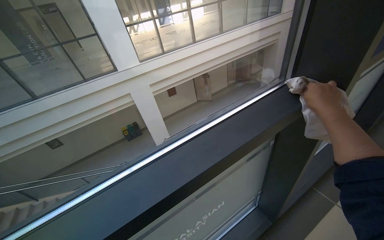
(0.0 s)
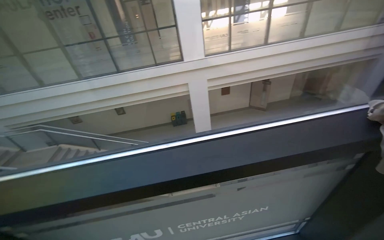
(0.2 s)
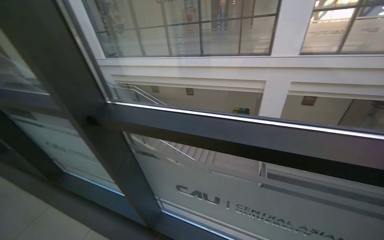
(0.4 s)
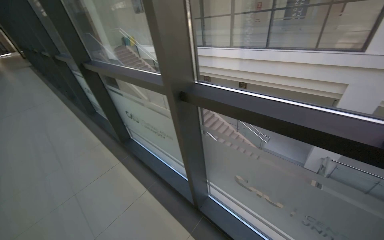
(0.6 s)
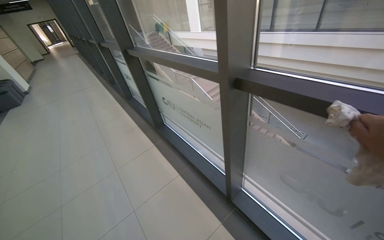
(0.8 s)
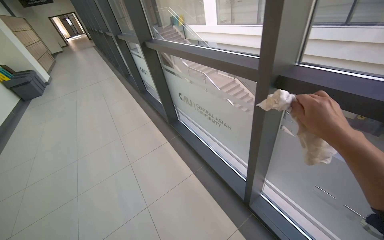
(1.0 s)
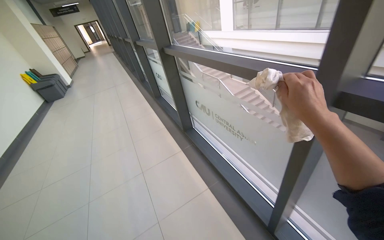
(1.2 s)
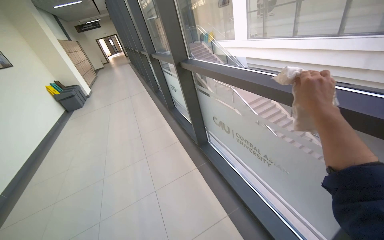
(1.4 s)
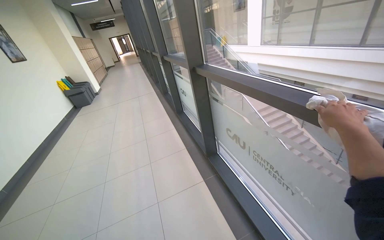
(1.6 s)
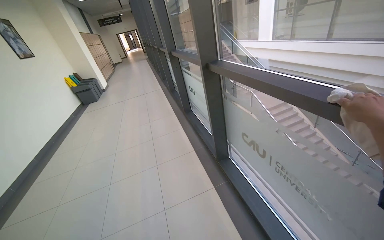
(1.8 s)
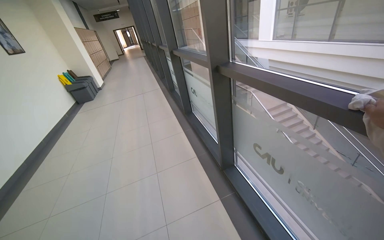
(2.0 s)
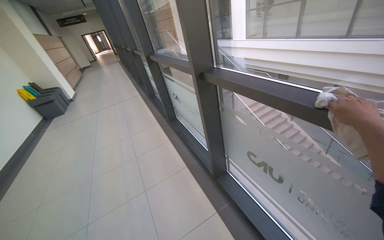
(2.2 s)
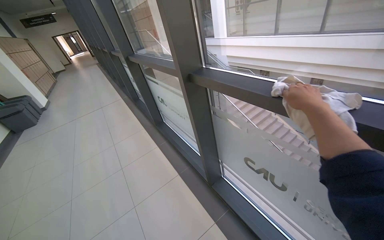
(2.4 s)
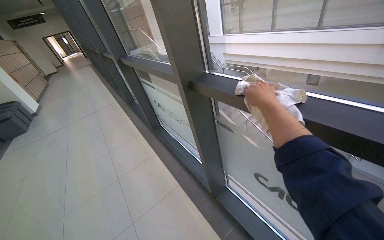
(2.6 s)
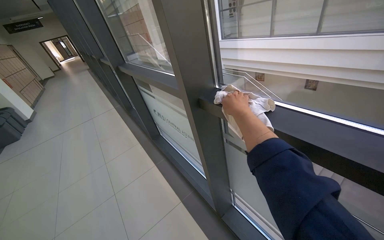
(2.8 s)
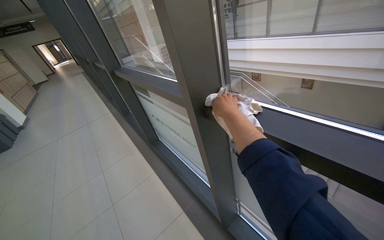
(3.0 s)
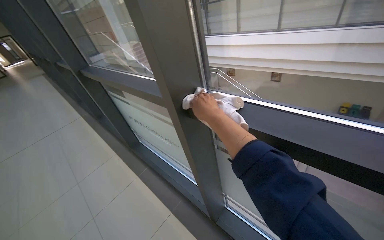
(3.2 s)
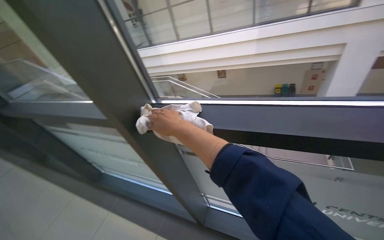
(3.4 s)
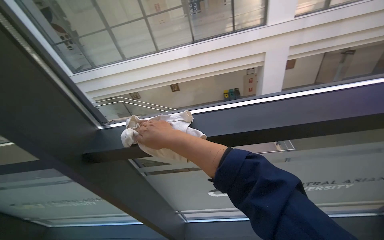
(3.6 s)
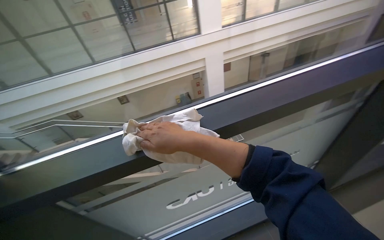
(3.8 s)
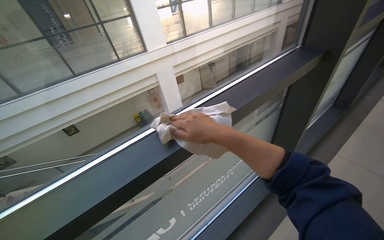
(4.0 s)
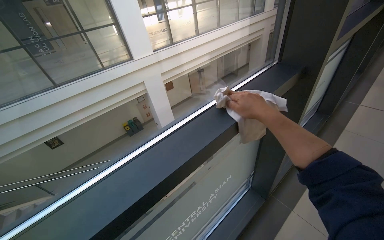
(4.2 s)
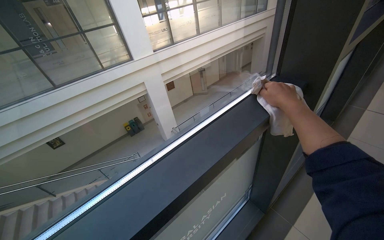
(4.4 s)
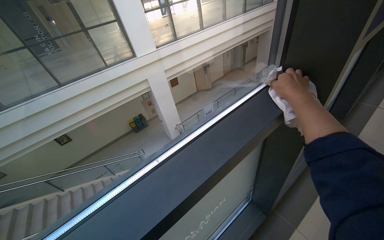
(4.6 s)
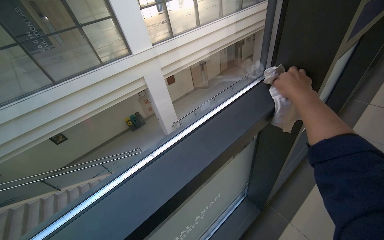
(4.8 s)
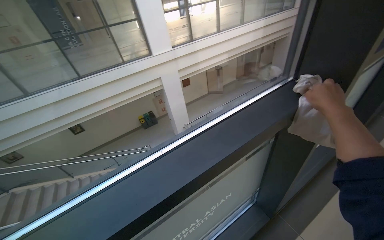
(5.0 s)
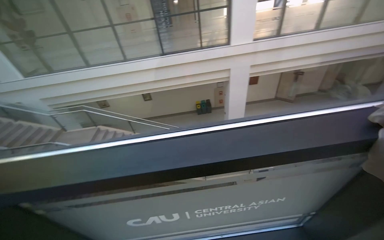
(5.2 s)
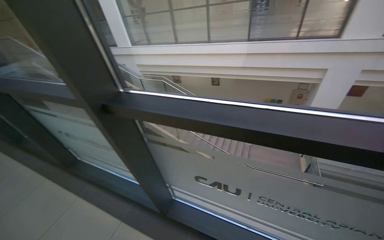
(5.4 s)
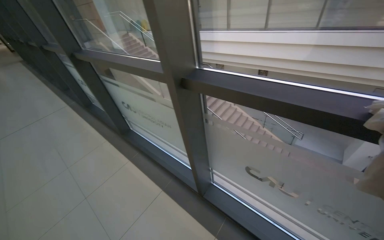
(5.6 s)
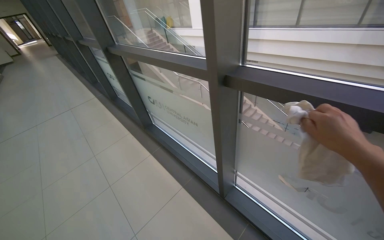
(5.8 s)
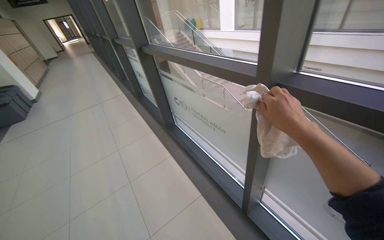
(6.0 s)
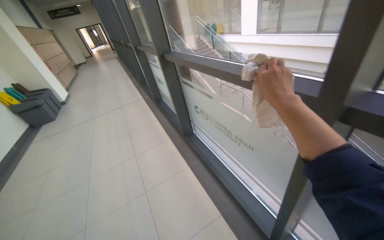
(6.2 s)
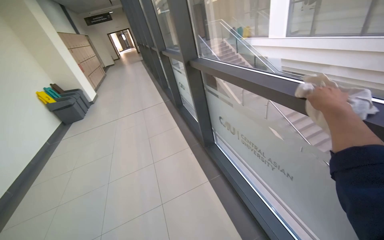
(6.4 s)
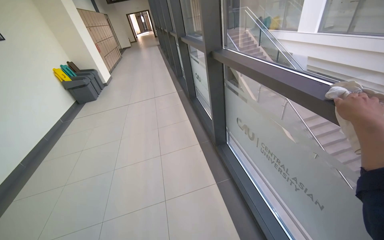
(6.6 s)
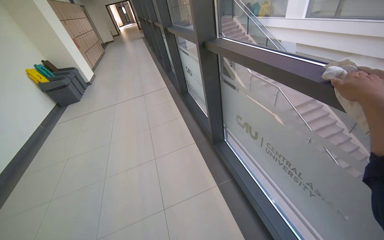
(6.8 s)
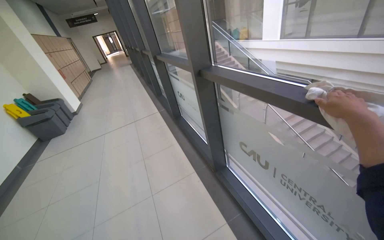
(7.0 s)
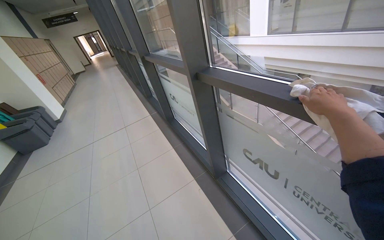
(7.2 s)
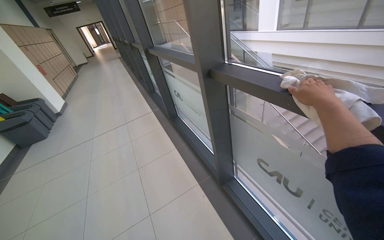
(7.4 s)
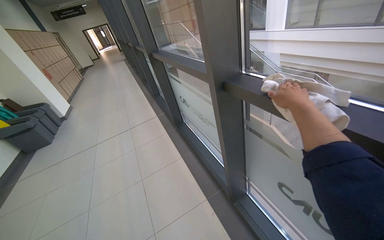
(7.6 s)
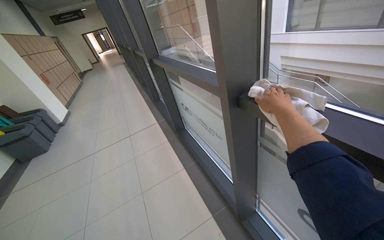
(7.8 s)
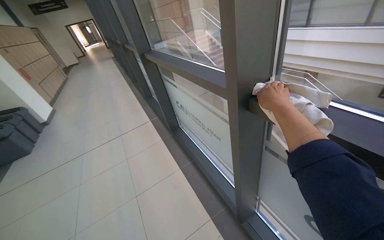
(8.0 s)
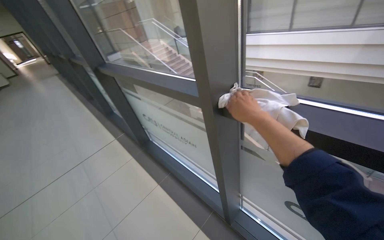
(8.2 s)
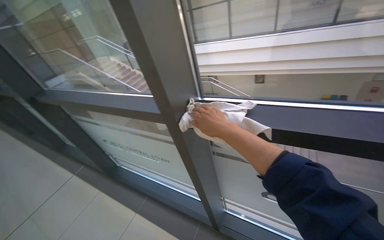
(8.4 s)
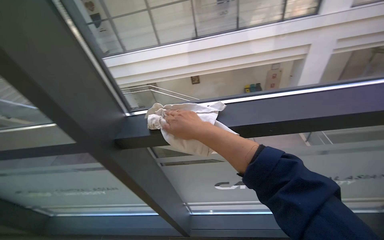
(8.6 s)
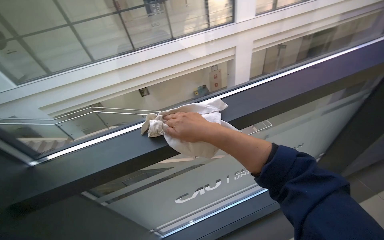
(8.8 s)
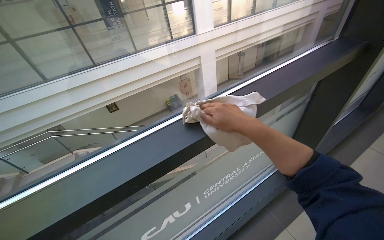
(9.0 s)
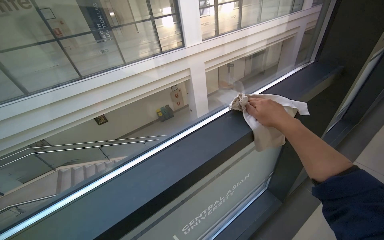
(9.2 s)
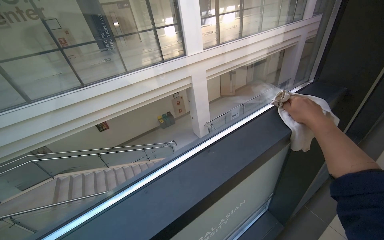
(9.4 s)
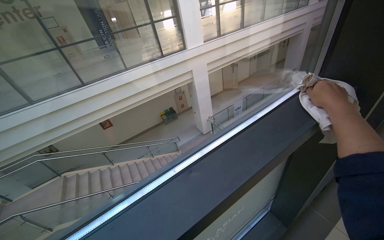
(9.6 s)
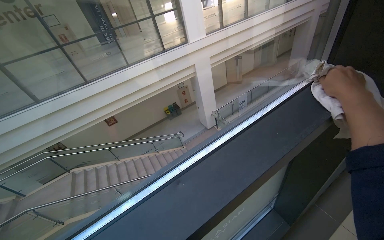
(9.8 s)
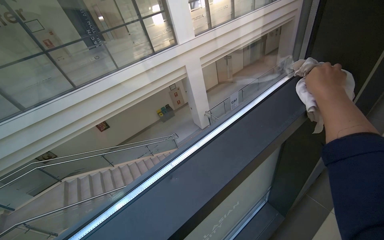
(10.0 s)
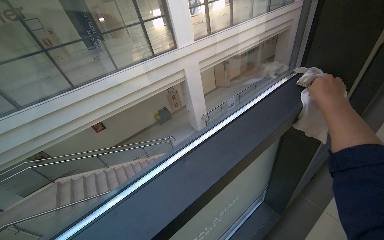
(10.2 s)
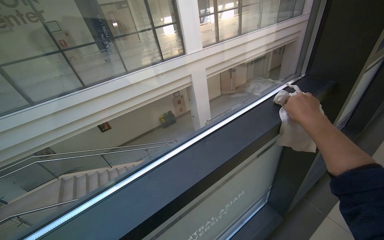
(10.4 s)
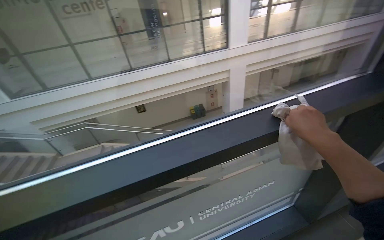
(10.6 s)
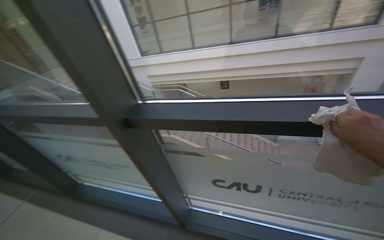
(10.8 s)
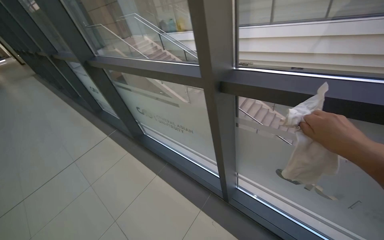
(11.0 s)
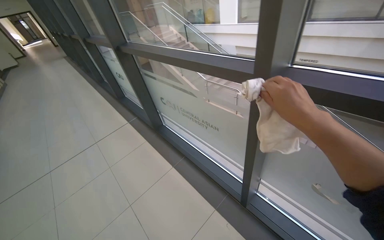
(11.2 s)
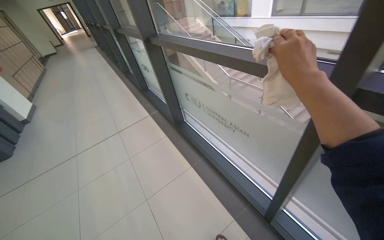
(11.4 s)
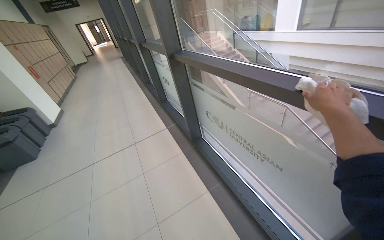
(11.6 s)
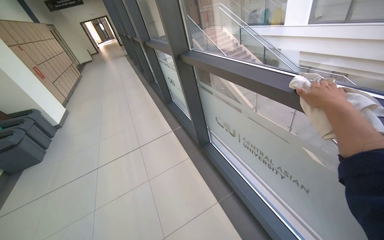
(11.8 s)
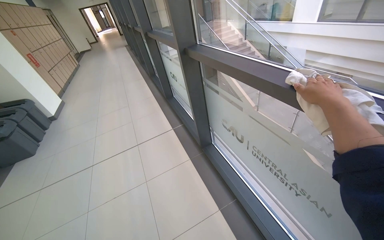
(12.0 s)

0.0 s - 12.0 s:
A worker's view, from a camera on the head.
Job: wiping surfaces.
The whole recording: Wiping window frames. The worker wipes the window frames with a cloth.
0.0 s - 1.6 s: The wearer moves about 1 m. The wearer looks about 100 degrees further to the left.
1.6 s - 3.0 s: The wearer moves roughly 90 cm. The wearer's head swings approximately 20 degrees to the right.
3.0 s - 4.4 s: The head travels roughly 50 cm. The wearer's head swings about 90 degrees to the right. The view tilts approximately 15 degrees upward.
4.4 s - 6.0 s: The wearer moves approximately 70 cm. The head rotates about 95 degrees to the left. The wearer looks approximately 10 degrees further downward.
6.0 s - 7.6 s: The wearer moves roughly 1 m.
7.6 s - 9.0 s: The wearer looks about 60 degrees further to the right.
10.4 s - 12.0 s: The camera is carried some 1 m. The head turns to the left by about 95 degrees. The view tips downward by approximately 20 degrees.

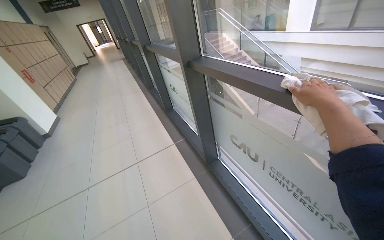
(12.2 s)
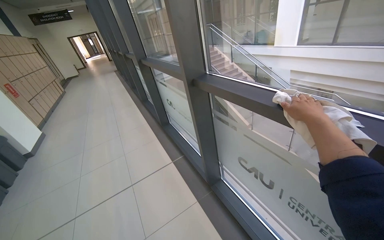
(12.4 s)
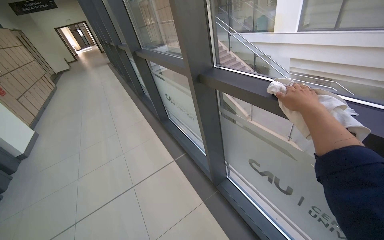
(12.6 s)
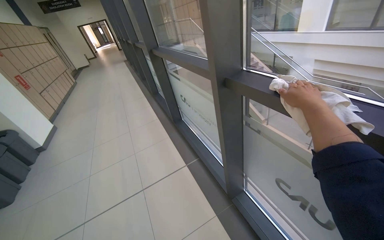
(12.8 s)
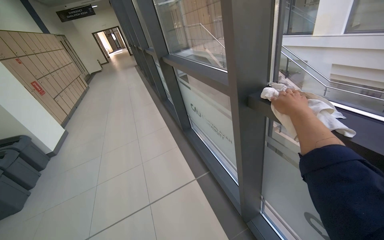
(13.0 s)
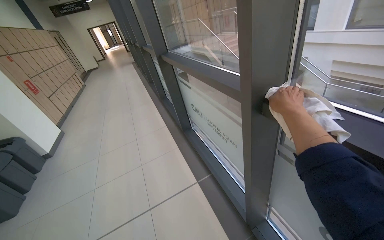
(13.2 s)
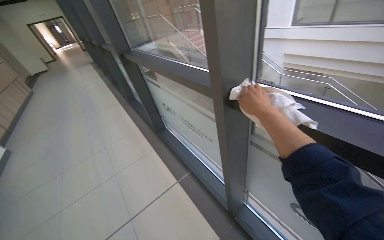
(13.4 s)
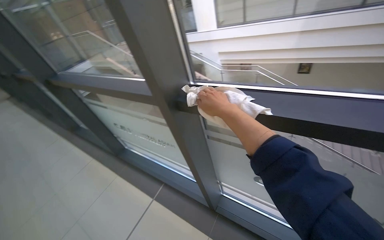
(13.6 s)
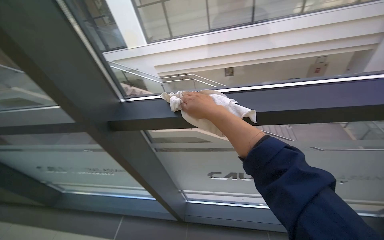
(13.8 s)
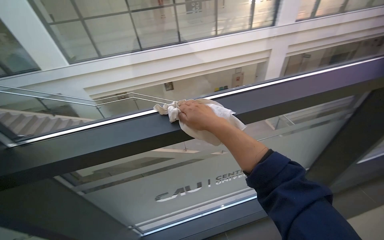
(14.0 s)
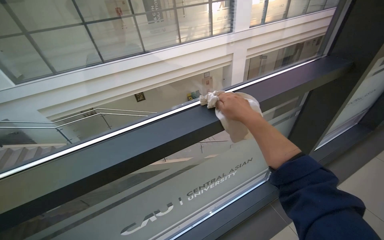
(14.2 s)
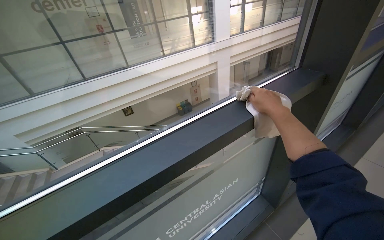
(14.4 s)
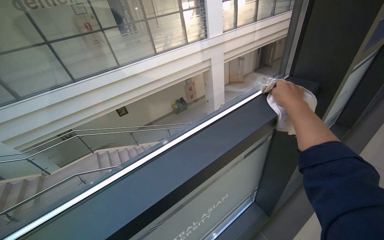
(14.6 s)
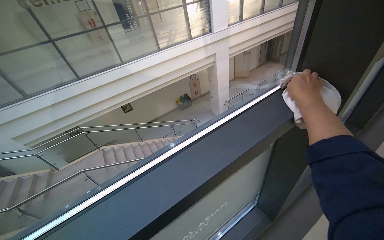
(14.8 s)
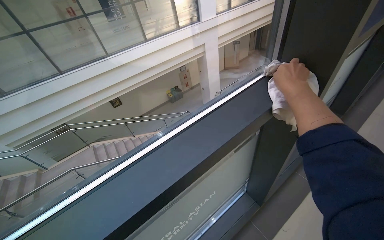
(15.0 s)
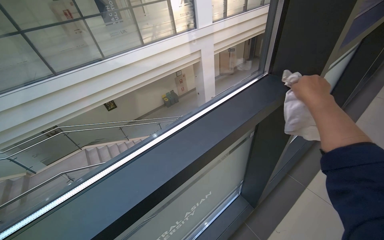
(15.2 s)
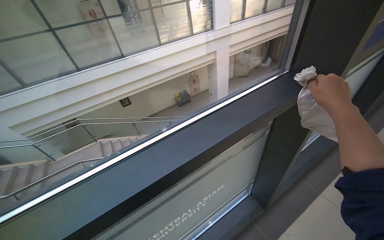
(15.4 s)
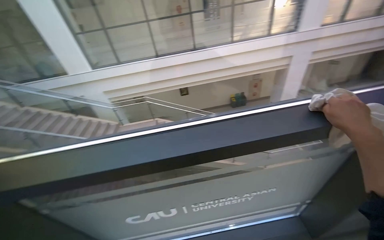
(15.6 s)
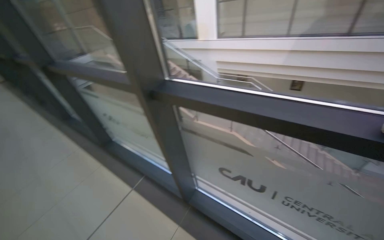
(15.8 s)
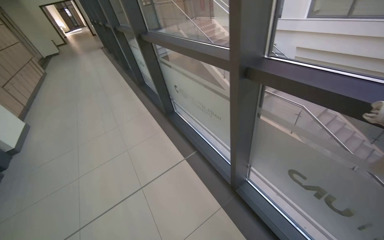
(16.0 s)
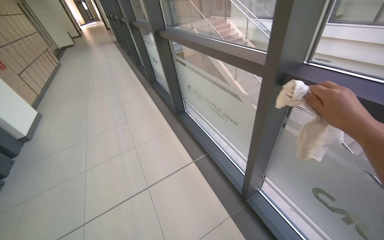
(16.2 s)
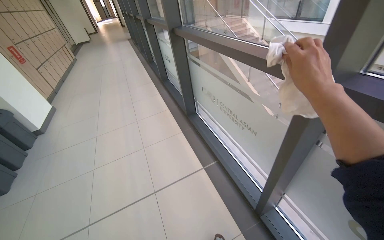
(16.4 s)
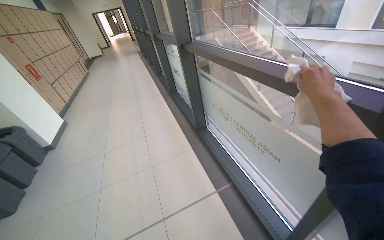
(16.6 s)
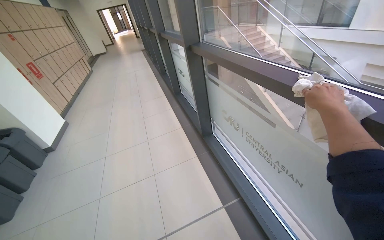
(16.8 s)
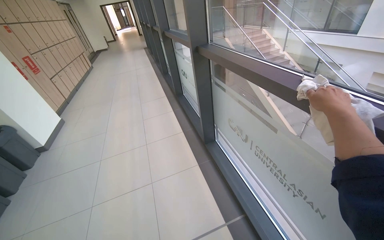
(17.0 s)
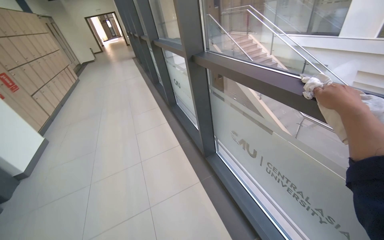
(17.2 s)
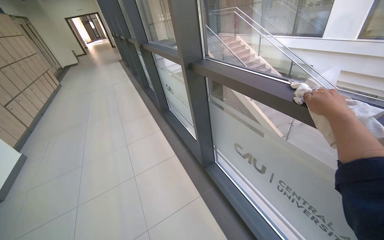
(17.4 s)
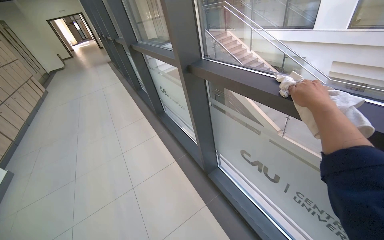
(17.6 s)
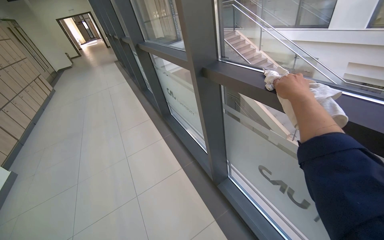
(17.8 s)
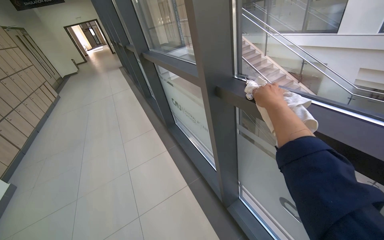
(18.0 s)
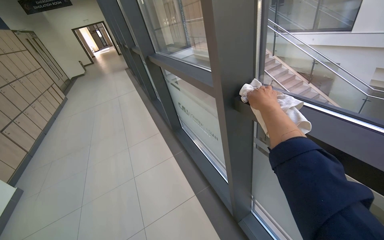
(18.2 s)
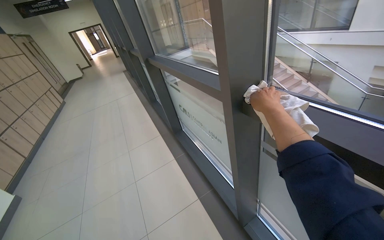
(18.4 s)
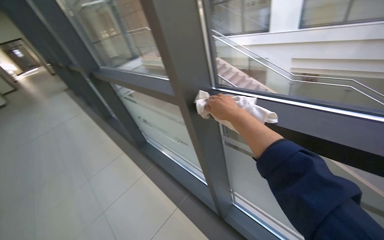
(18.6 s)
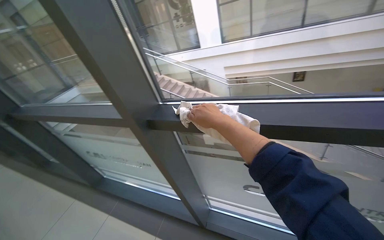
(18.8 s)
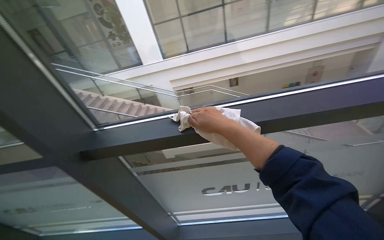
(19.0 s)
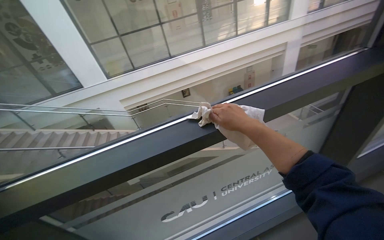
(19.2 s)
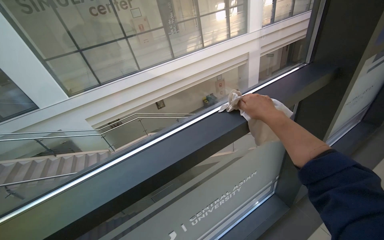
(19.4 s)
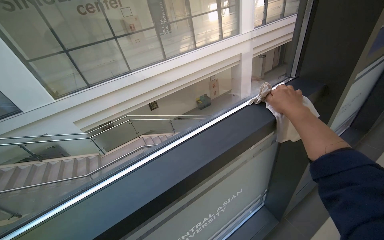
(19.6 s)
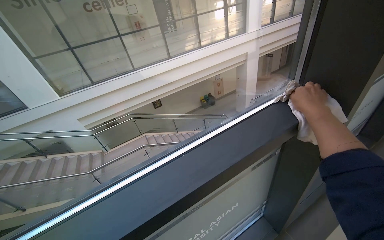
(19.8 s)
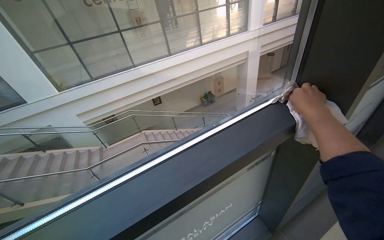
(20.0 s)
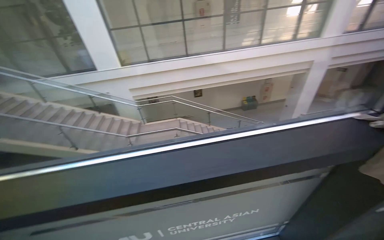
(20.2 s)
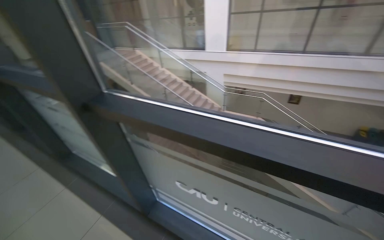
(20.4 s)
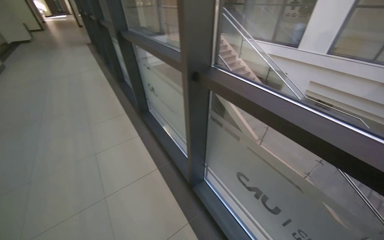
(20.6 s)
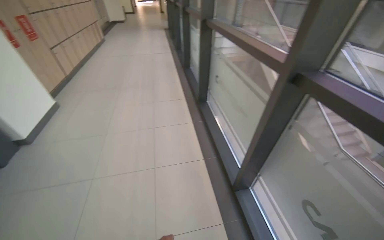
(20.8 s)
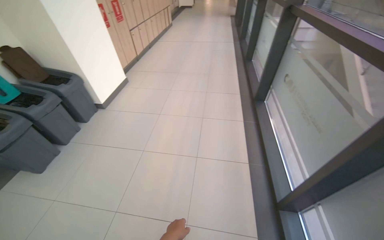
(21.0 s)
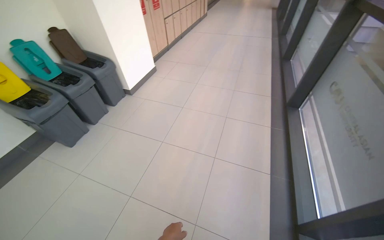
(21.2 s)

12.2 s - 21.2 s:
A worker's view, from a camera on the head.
Job: wiping surfaces.
The whole recording: Wiping window frames. The worker wipes the window frames with a cloth.
12.2 s - 13.8 s: The head travels about 60 cm. The wearer looks some 55 degrees further to the right.
13.8 s - 15.2 s: The camera is carried roughly 60 cm. The head turns to the right by approximately 45 degrees.
16.6 s - 18.2 s: The camera travels roughly 1 m.
18.2 s - 19.8 s: The wearer moves about 60 cm. The head rotates roughly 90 degrees to the right. The wearer looks approximately 20 degrees further upward.
